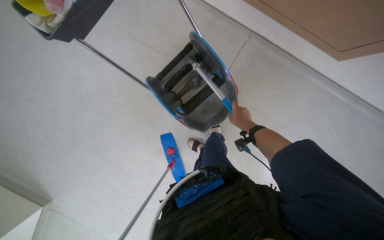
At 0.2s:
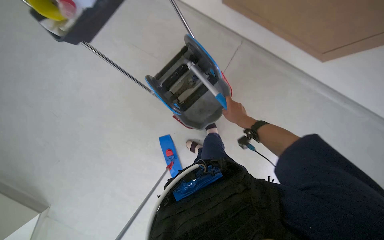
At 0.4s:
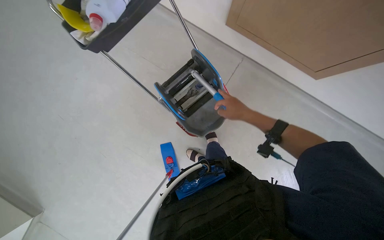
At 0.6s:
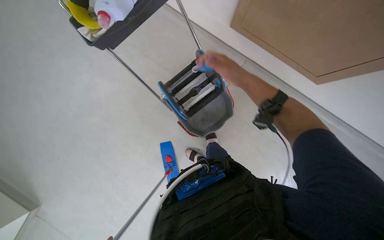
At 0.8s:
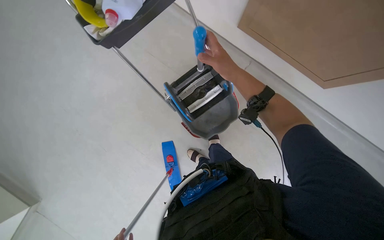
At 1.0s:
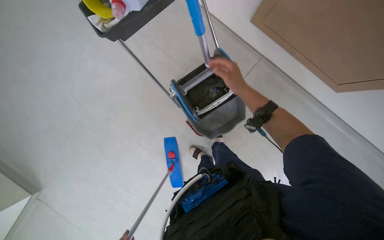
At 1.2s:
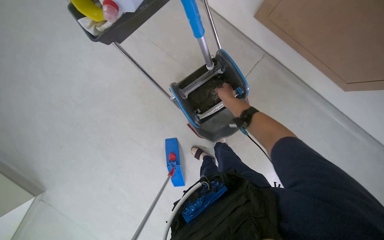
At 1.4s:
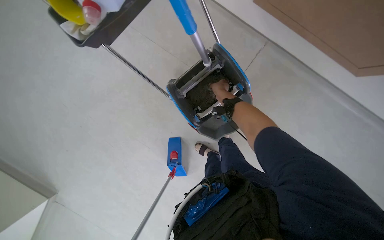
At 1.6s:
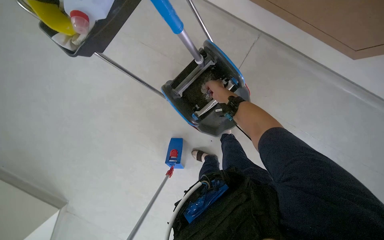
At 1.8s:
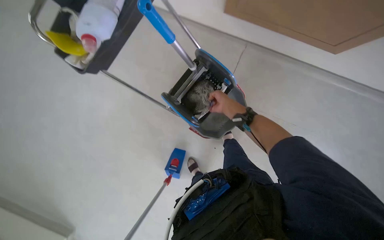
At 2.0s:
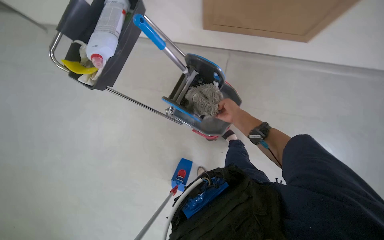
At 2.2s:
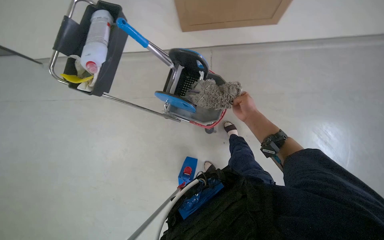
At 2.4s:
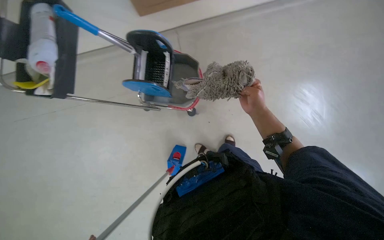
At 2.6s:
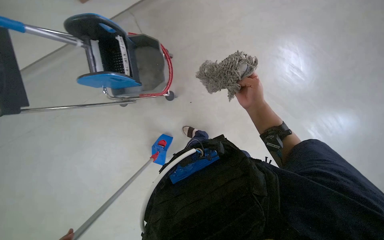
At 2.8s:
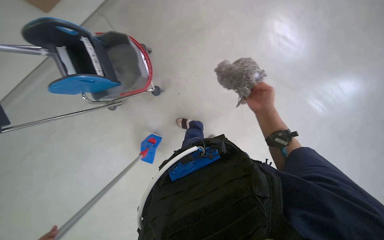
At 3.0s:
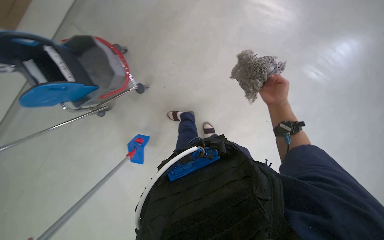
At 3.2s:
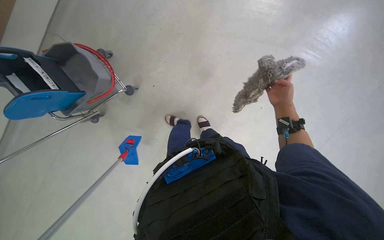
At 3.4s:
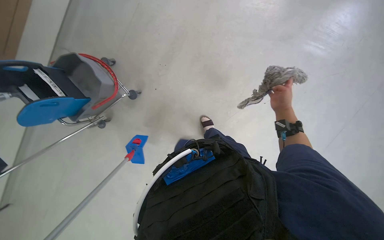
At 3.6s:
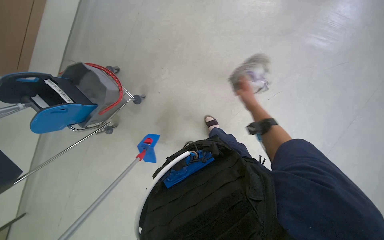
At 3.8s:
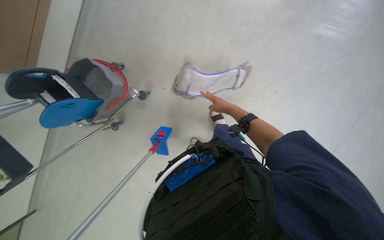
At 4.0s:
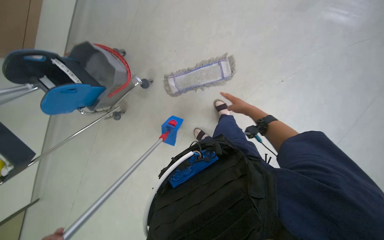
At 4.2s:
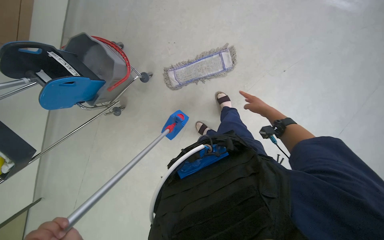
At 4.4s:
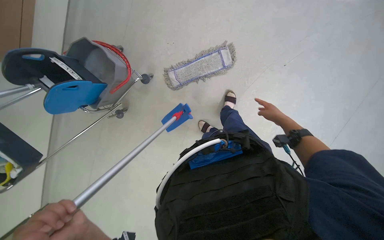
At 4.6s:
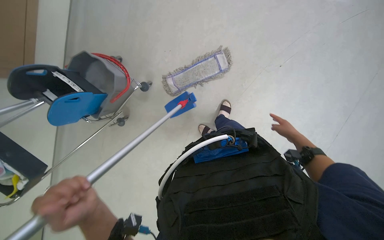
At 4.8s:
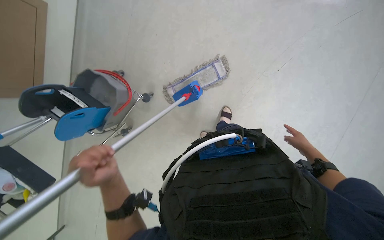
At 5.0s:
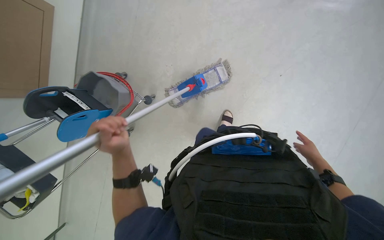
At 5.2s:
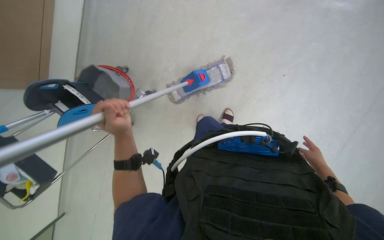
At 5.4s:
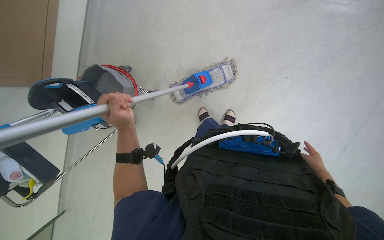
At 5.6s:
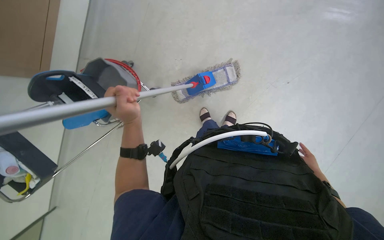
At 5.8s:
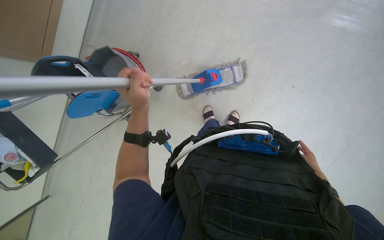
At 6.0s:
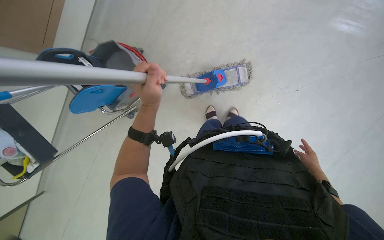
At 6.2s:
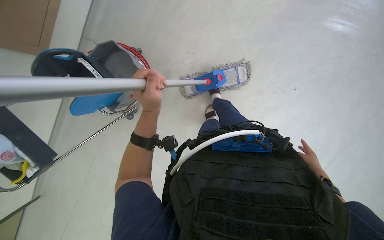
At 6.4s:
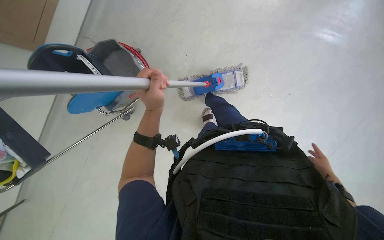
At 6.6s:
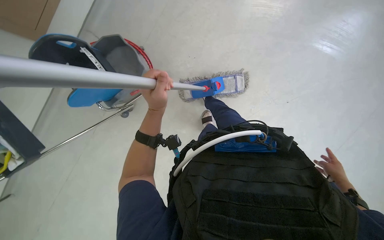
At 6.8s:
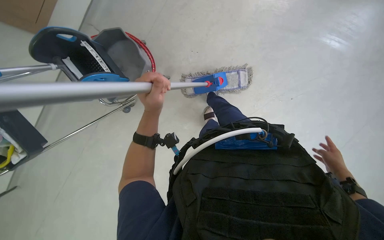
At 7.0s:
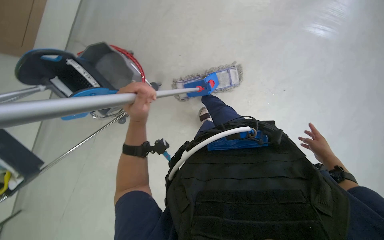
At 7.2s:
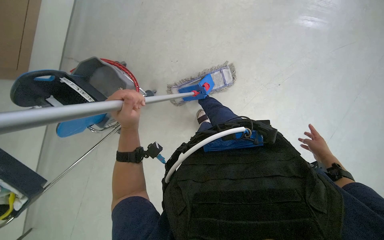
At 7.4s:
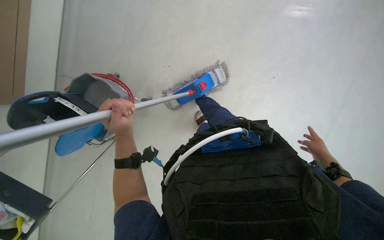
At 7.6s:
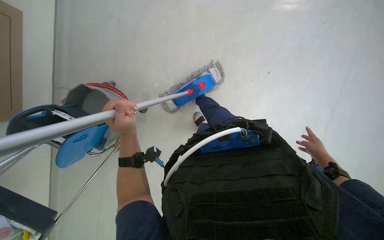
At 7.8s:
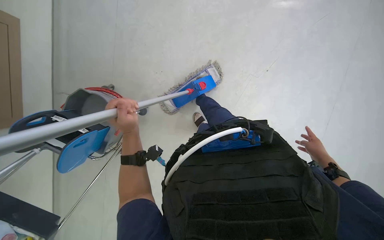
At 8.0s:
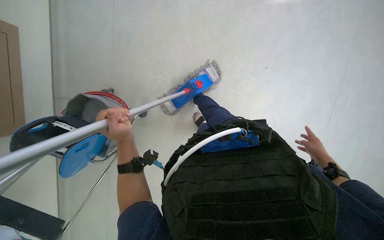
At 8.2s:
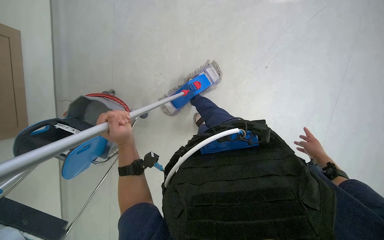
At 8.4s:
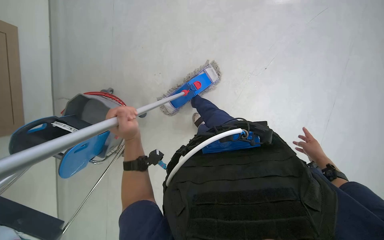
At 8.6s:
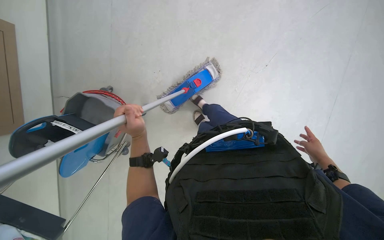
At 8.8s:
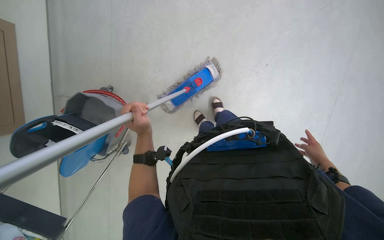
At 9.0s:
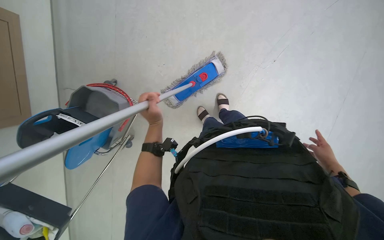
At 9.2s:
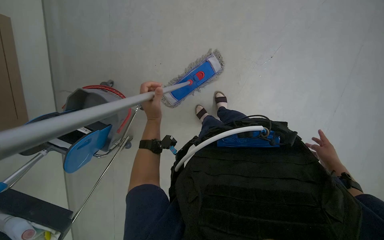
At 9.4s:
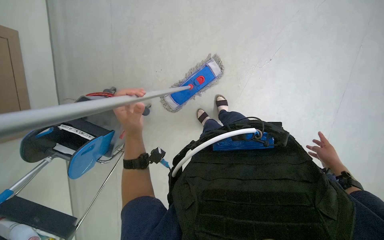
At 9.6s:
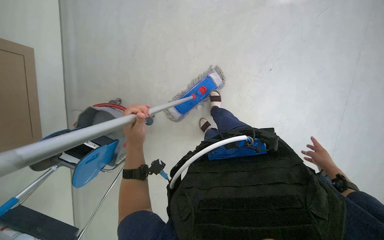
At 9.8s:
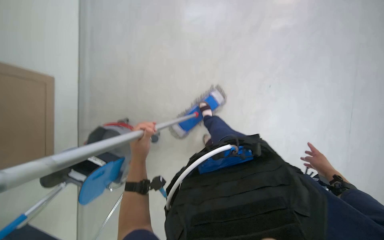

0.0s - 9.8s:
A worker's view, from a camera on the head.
Job: preparing cleaning supplies.
The whole recording: Preparing mop for cleaning. The worker detaches the mop head, wrings it, and attaches a new mop head to the handle.
0.0s - 1.4s: The right hand moves up the picture and to the left, about 20 cm, and travels nearer to the camera and back again, some 25 cm each way.
1.4s - 2.8s: The camera is carried roughly 50 cm. The scene turns about 65 degrees counterclockwise in the picture.
2.8s - 4.2s: The right hand goes left and right, approximately 15 cm each way, reversing 2 times.
4.2s - 5.6s: The right hand goes approximately 30 cm to the right and down the picture.
5.6s - 7.0s: The right hand is displaced up the picture and nearer to the camera by approximately 15 cm.
8.4s - 9.8s: The hands make small movements and keep their place.

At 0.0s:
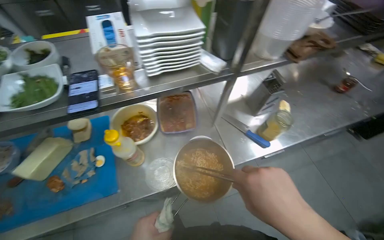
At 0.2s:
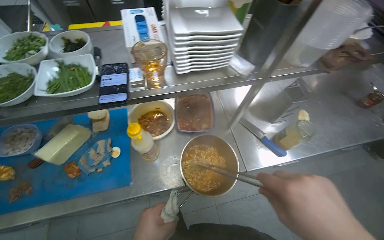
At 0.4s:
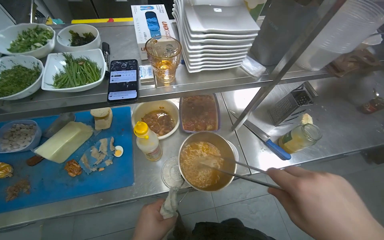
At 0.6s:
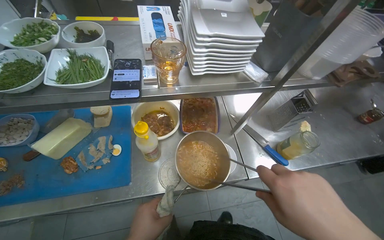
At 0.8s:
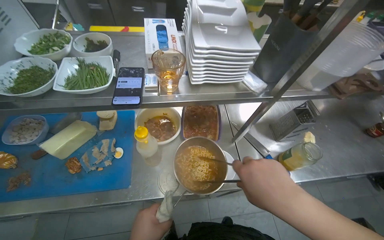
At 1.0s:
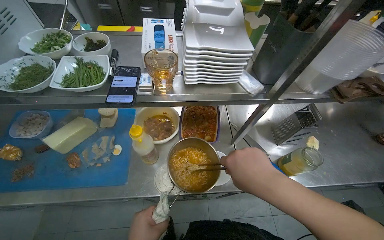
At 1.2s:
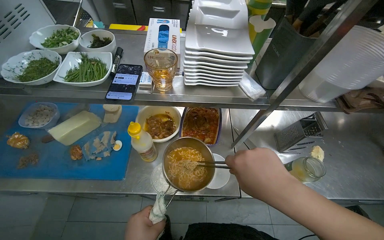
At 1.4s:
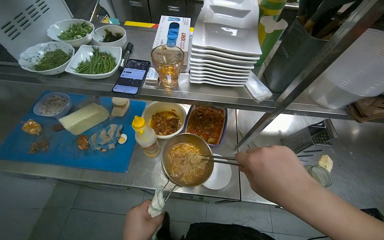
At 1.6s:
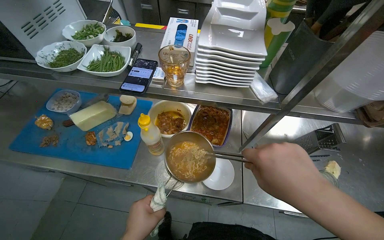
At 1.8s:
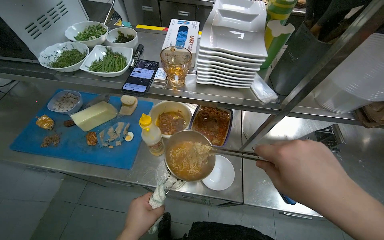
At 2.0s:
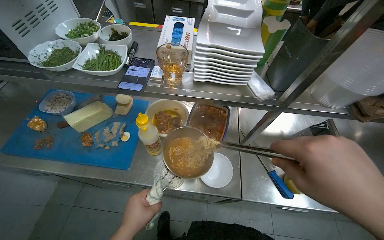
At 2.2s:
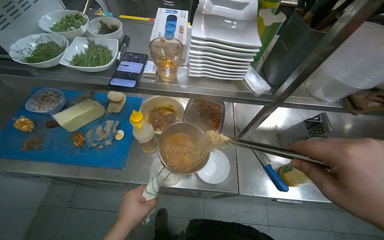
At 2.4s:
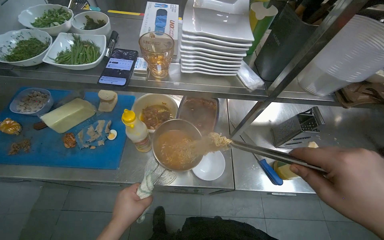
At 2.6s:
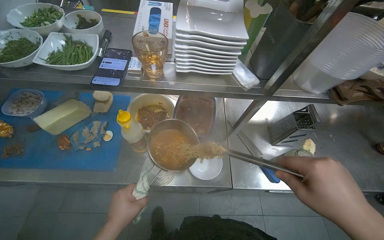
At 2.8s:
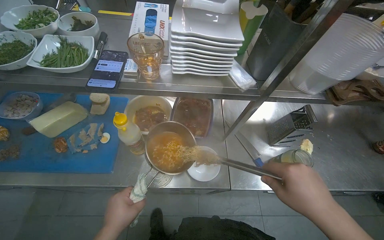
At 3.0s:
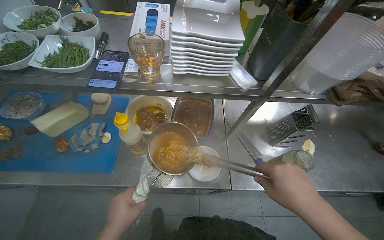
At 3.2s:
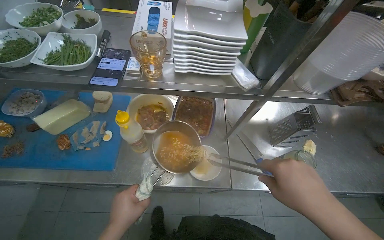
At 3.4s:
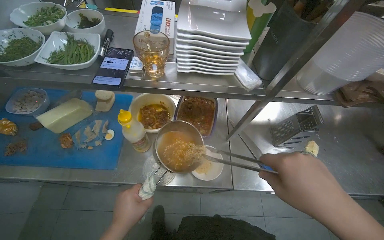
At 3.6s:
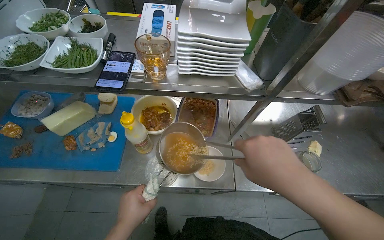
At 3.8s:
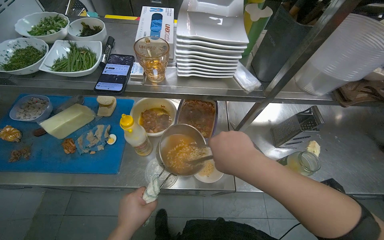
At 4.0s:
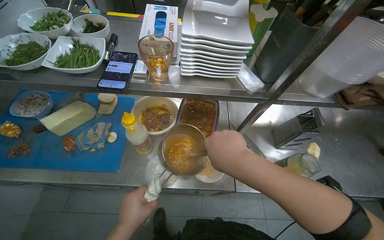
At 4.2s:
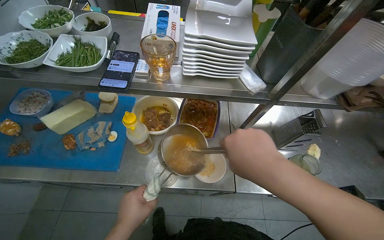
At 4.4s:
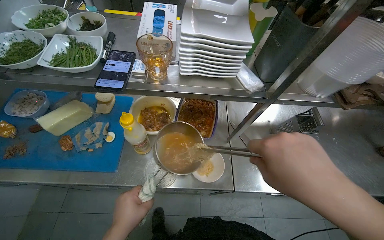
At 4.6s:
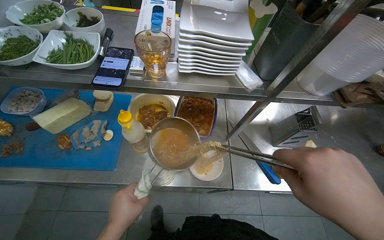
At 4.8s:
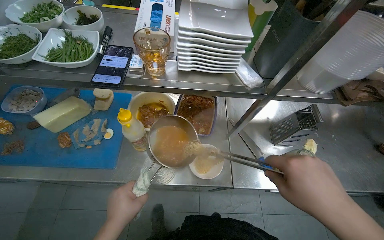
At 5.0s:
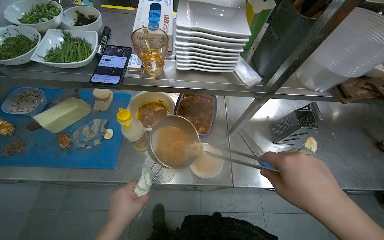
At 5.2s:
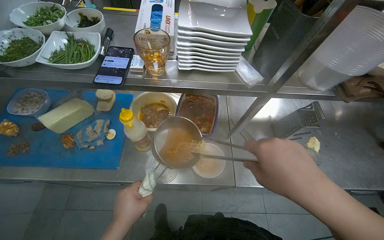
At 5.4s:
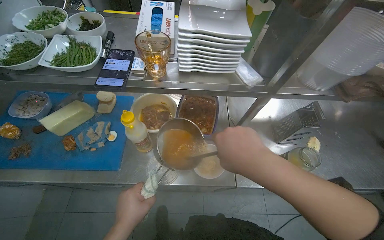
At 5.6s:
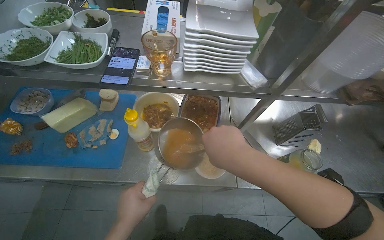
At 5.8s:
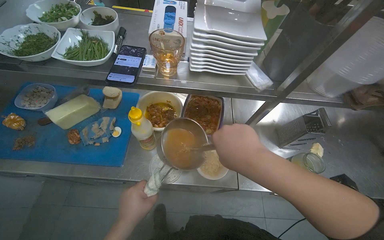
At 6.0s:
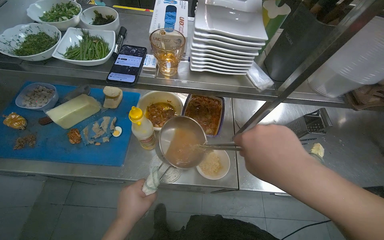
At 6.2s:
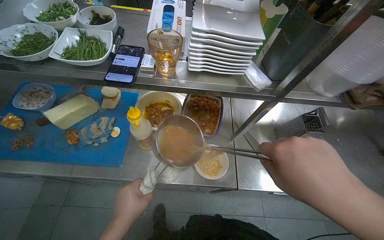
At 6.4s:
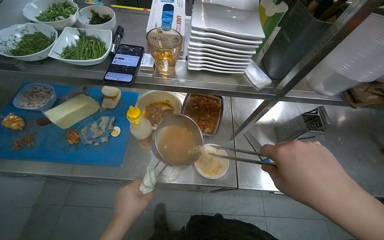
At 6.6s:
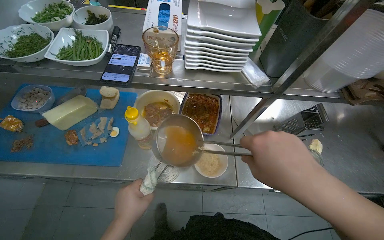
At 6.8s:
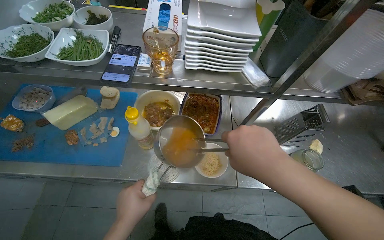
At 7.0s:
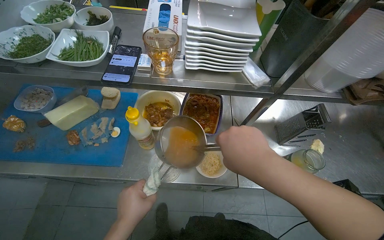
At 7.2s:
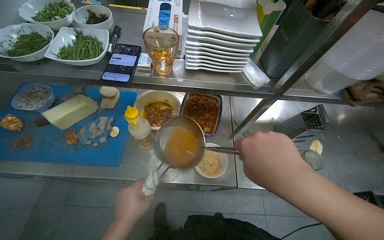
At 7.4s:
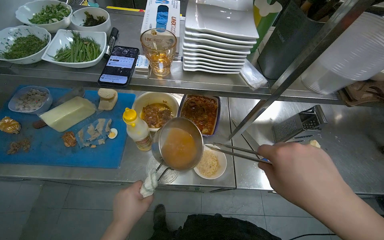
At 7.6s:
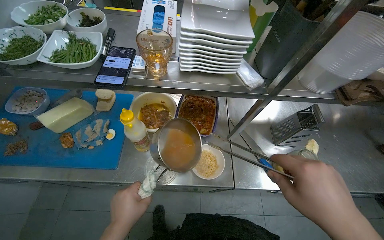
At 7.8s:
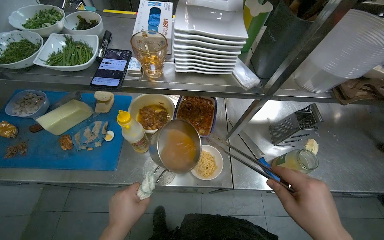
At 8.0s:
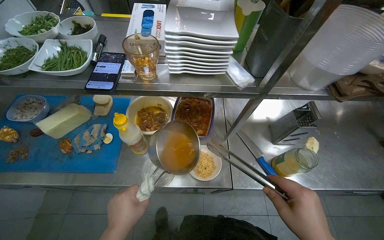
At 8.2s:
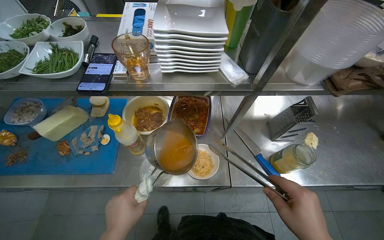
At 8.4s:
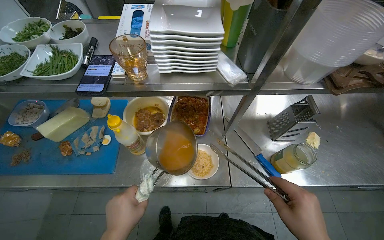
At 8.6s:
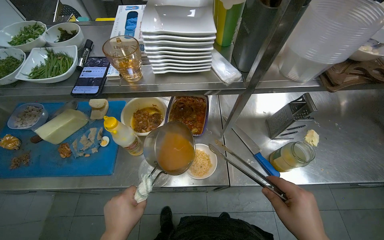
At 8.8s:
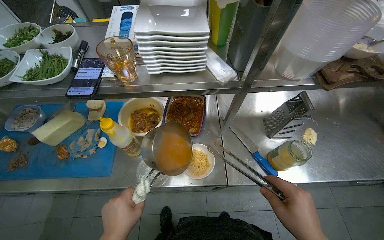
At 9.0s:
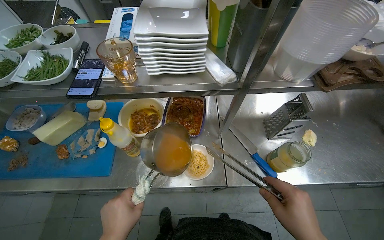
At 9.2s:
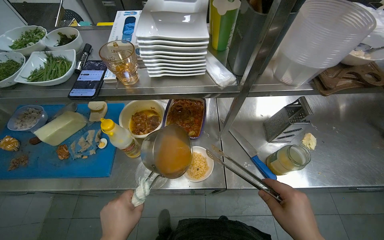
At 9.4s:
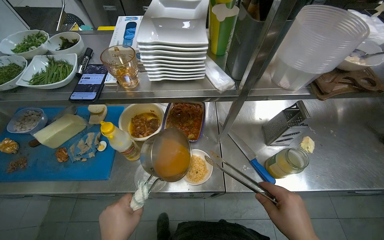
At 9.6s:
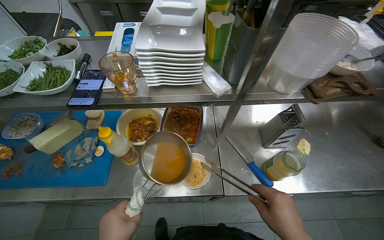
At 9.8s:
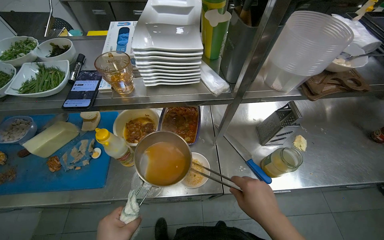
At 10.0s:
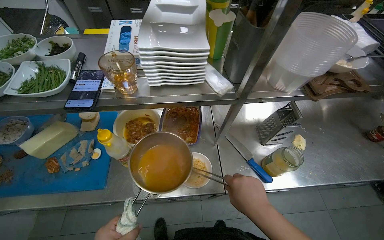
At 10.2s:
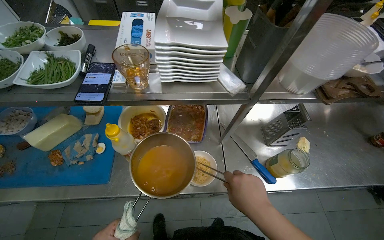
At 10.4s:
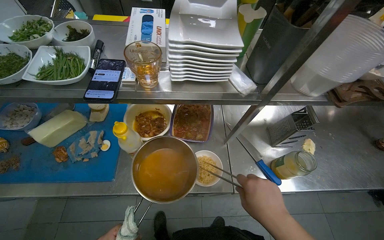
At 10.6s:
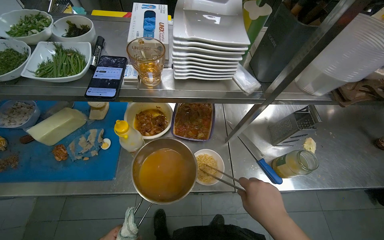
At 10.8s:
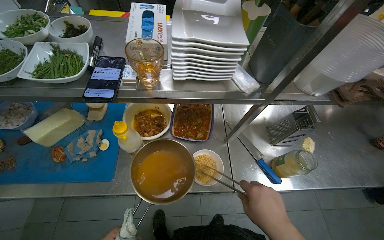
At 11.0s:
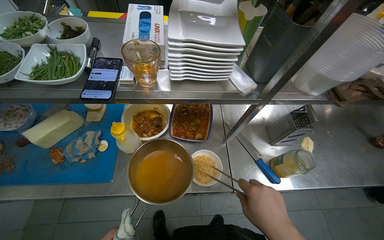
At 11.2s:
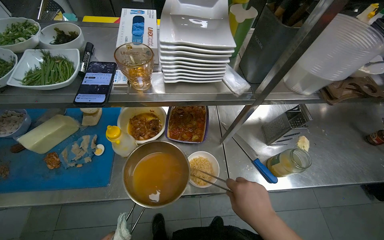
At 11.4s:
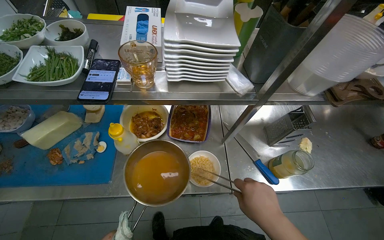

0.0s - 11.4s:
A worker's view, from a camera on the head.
Job: preparing food.
The whole recording: Stirring and serving soup. The worker stirs soup in a pot with tongs and scoops it into a bowl with a ladle.
2.8s - 4.2s: The right hand moves to the left and up the picture, roughly 15 cm.
4.2s - 5.6s: The right hand moves roughly 10 cm to the right and comes back.
